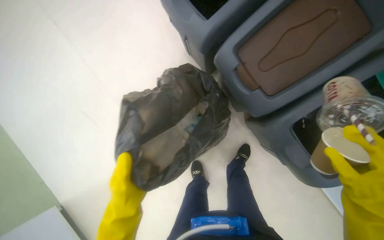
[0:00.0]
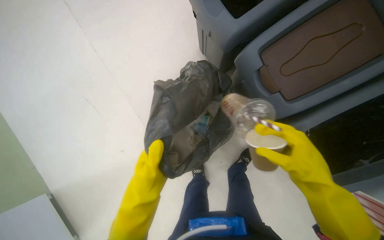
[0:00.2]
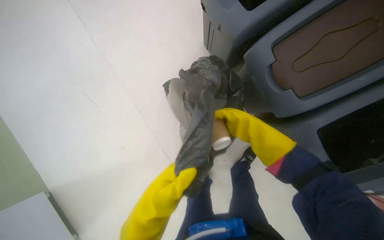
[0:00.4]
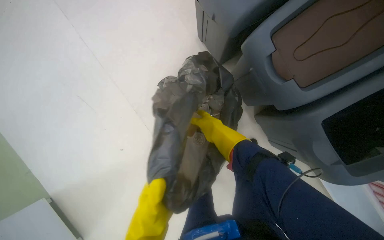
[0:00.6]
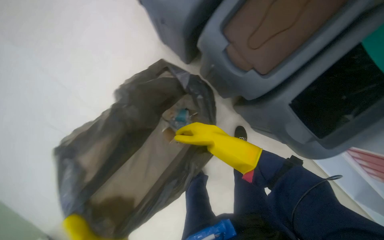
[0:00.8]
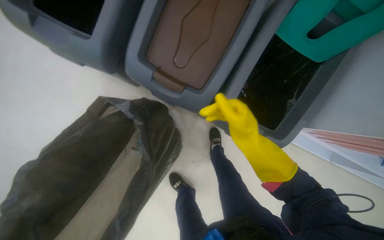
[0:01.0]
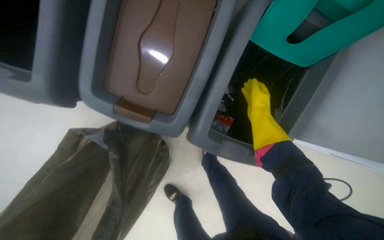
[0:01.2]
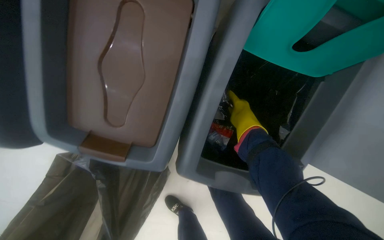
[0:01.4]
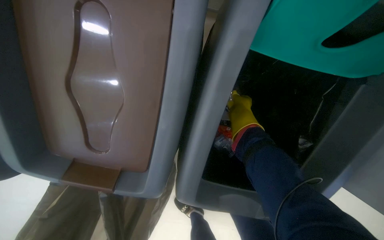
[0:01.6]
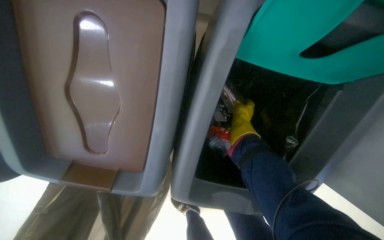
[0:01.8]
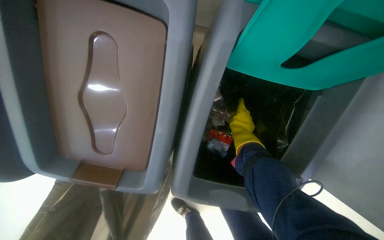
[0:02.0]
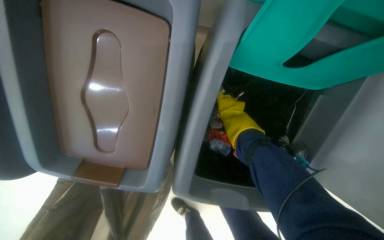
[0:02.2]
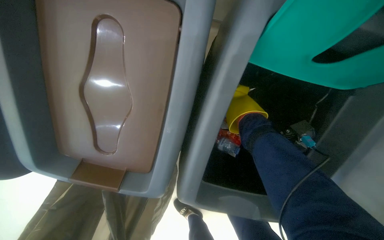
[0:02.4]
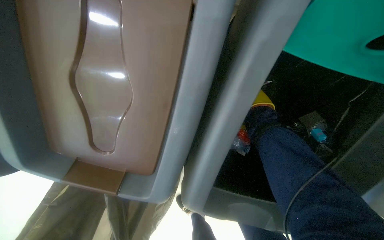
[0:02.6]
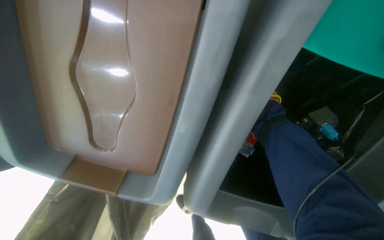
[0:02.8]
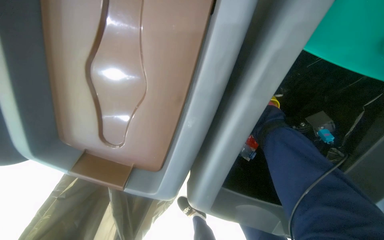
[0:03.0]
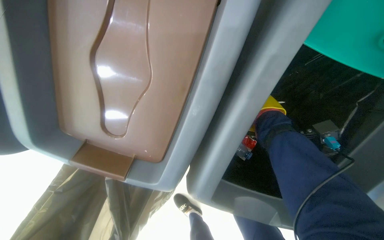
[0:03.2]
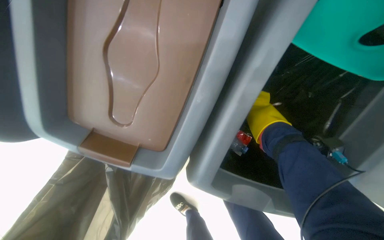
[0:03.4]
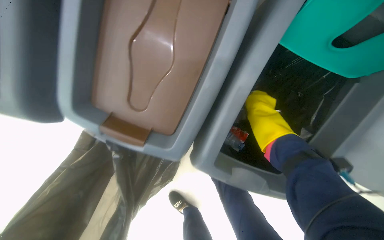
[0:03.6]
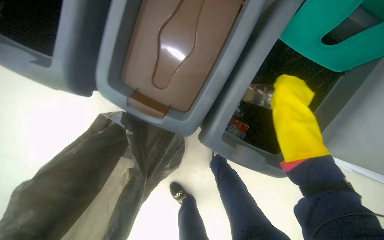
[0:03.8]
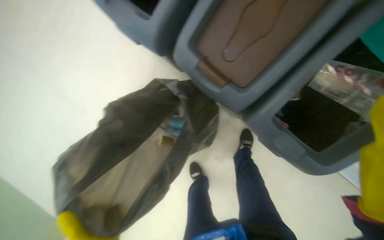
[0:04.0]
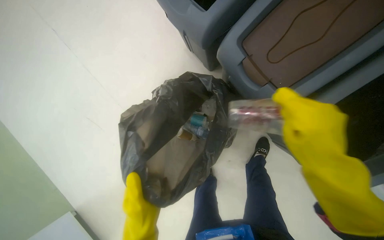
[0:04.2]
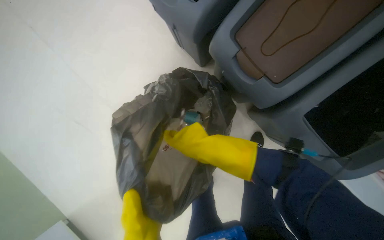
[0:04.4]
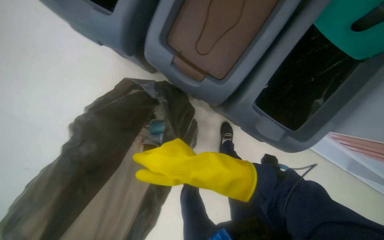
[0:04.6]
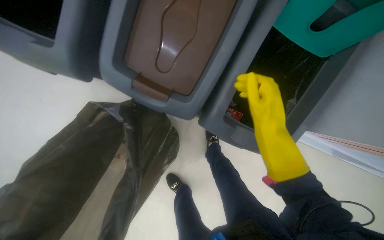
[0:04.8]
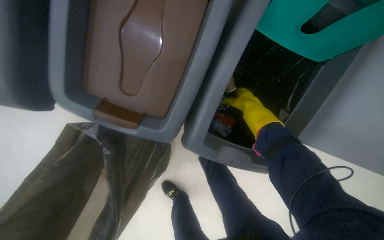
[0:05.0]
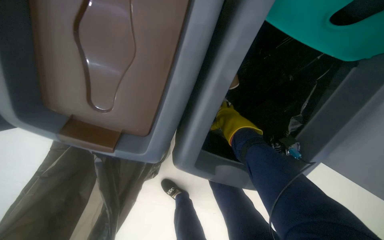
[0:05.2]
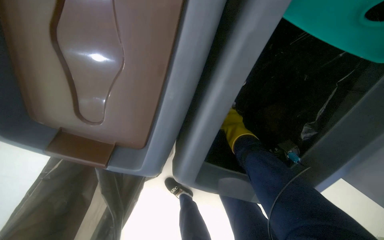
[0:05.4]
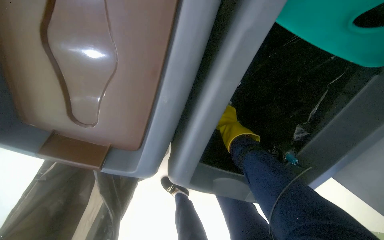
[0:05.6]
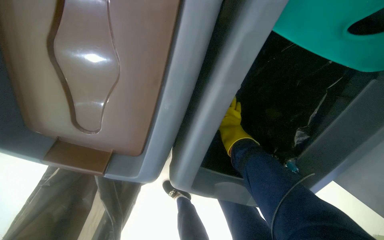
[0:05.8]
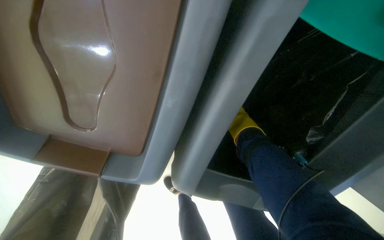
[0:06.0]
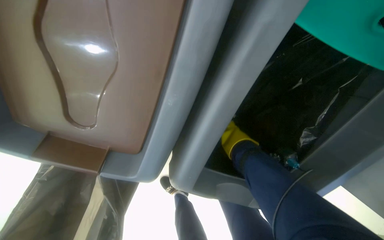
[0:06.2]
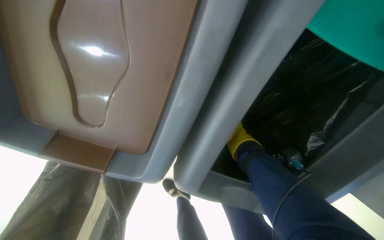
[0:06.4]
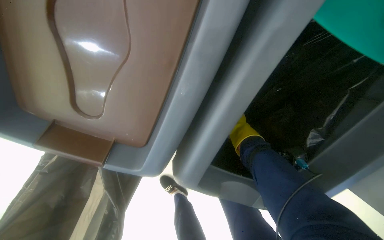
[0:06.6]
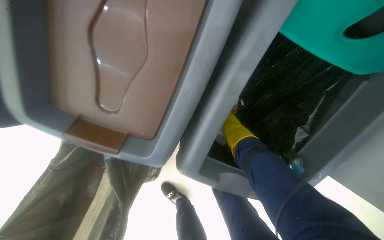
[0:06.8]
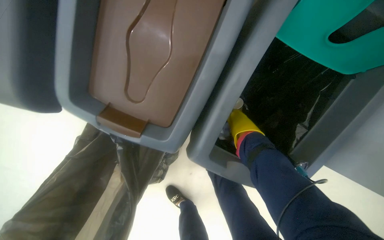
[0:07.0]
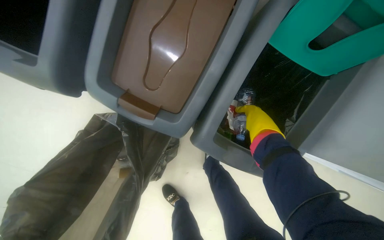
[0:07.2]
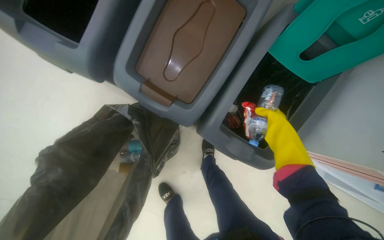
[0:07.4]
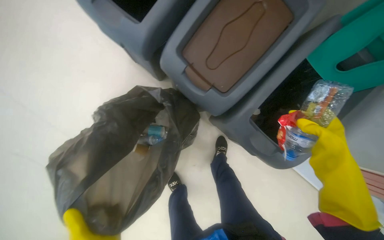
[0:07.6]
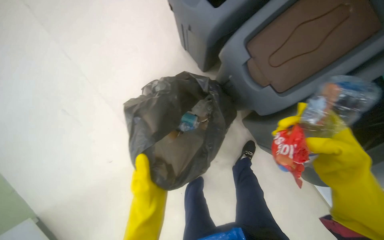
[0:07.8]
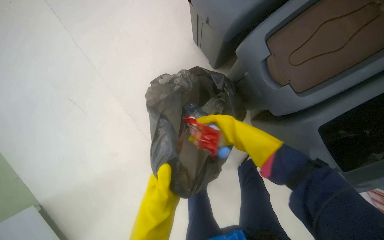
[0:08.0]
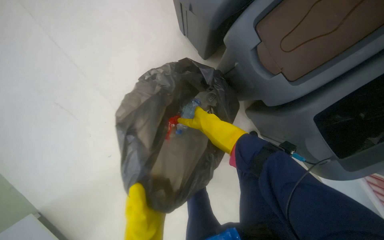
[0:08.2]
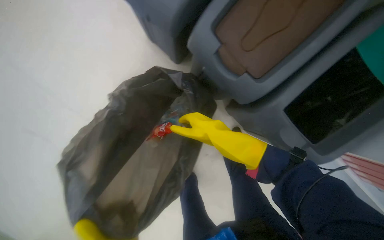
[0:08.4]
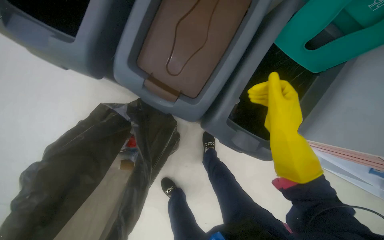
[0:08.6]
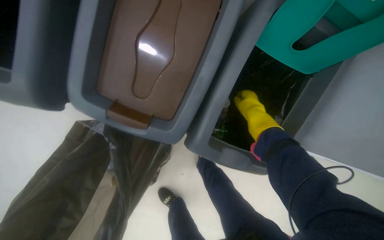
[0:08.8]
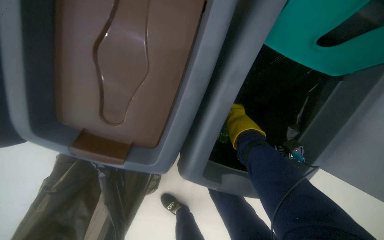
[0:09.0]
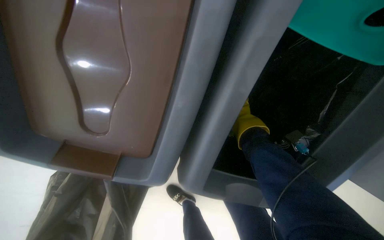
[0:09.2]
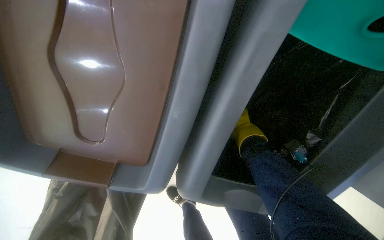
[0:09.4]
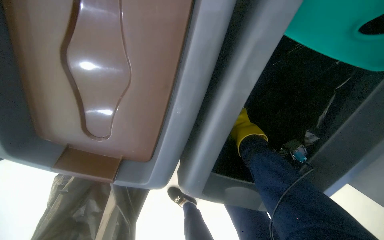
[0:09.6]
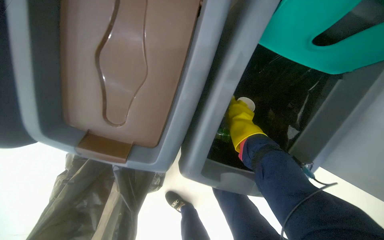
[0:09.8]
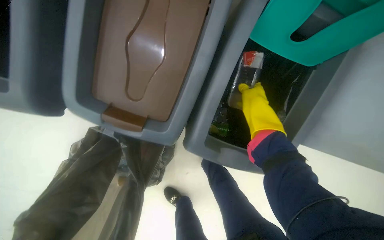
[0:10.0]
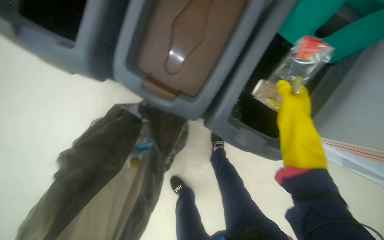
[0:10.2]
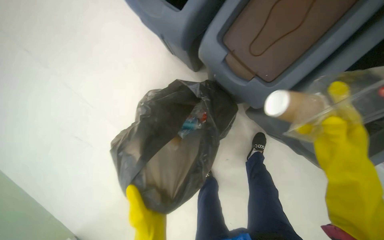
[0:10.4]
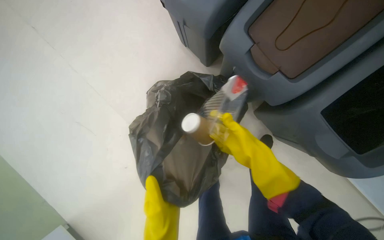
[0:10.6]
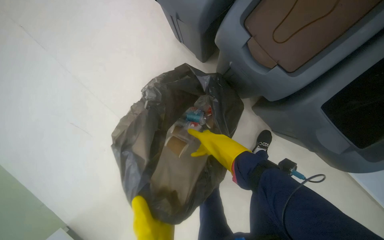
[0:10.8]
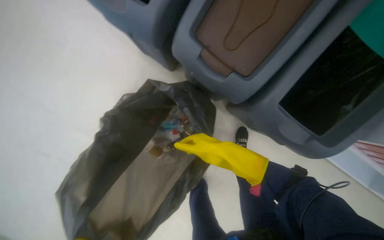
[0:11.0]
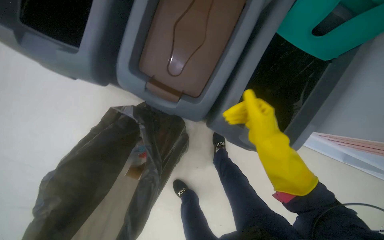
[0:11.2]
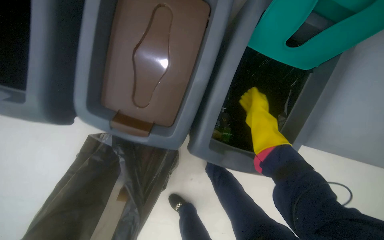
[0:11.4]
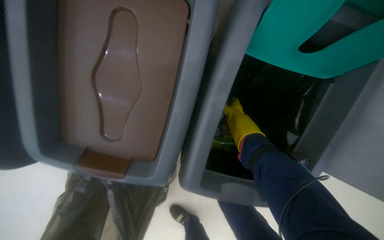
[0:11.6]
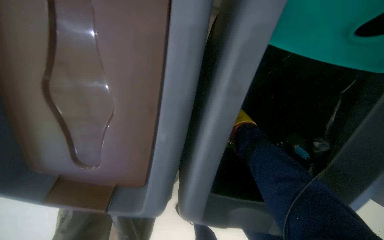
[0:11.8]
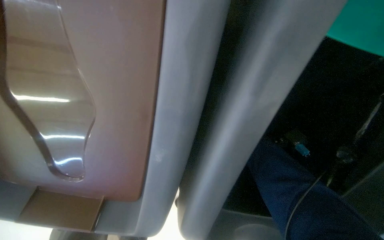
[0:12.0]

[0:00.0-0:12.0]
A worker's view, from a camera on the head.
Job: managing trash.
The whole recording: Sorting trash into bins. The worker sorts items into recycling bins.
0:00.0 to 0:01.6: The wearer moves about 60 cm. The wearer looks about 20 degrees further downward. The scene rotates counterclockwise by some 25 degrees.
0:03.0 to 0:04.4: The wearer moves some 50 cm. Everything in view rotates some 35 degrees clockwise.
0:04.4 to 0:06.0: The wearer moves some 50 cm. The camera pitches downward, by roughly 15 degrees. Everything in view rotates approximately 30 degrees counterclockwise.
0:06.0 to 0:07.6: The head travels some 40 cm. The wearer looks some 15 degrees further upward.
0:07.6 to 0:09.0: The right hand heads farther from the camera, up the picture and to the left, covering some 35 cm.
0:09.0 to 0:10.4: The wearer's head swings some 30 degrees to the left.
0:10.4 to 0:12.0: The camera is carried roughly 50 cm. The camera pitches downward, by approximately 15 degrees. Everything in view rotates roughly 25 degrees counterclockwise.

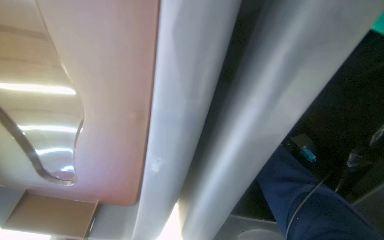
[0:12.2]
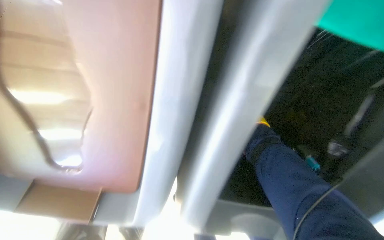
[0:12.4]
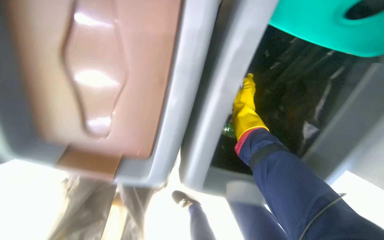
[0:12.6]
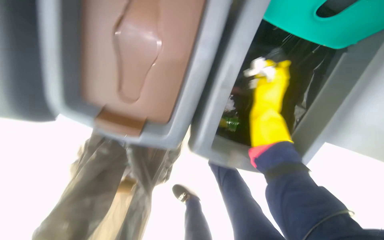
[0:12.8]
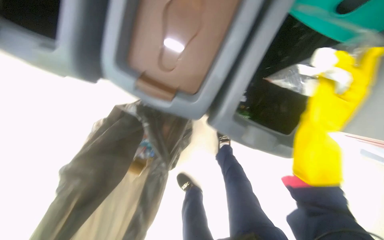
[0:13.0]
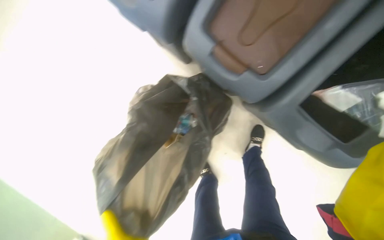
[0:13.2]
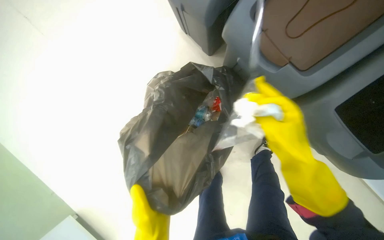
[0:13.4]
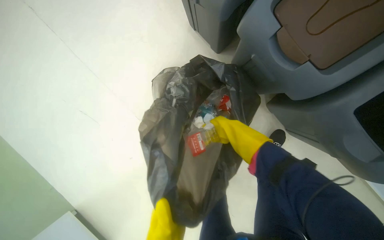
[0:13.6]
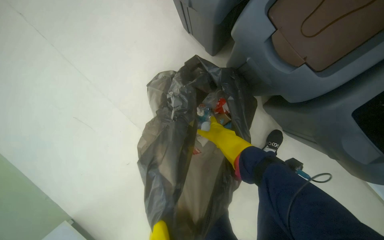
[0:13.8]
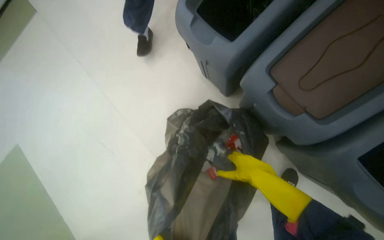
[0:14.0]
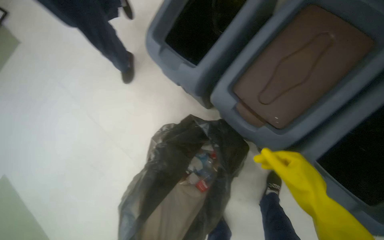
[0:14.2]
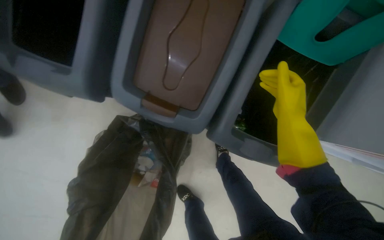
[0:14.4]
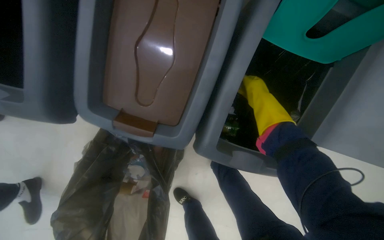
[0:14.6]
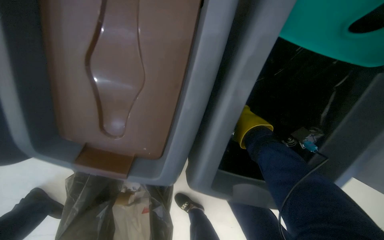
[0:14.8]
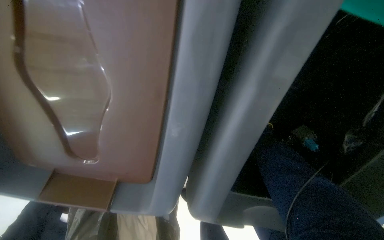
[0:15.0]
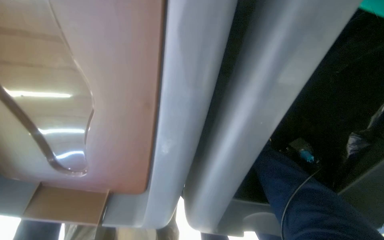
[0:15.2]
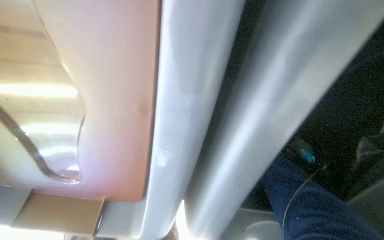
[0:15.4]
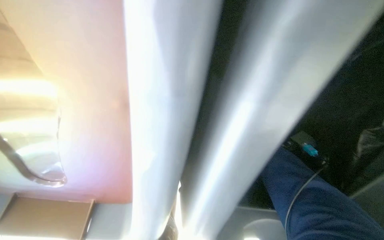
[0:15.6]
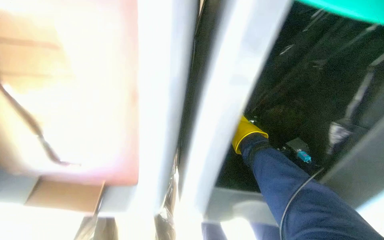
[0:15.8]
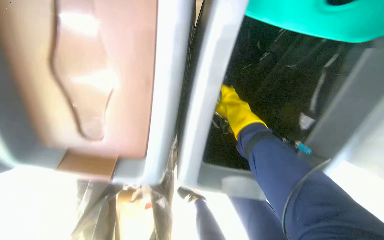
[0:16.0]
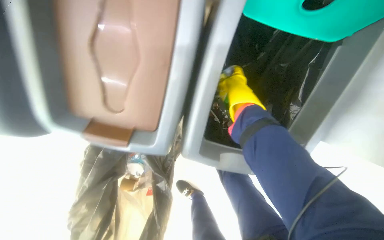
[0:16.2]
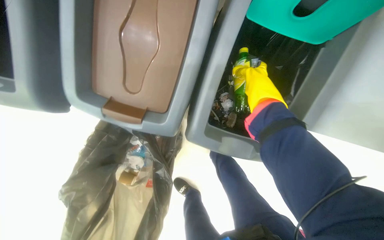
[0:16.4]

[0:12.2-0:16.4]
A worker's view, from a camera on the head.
Job: managing trash.
The whole recording: Sorting trash into bins. The worker sorts items into recycling bins.
0:12.2 to 0:13.6: The wearer moves about 50 cm. Everything in view rotates about 35 degrees clockwise.
0:13.6 to 0:15.0: The camera is carried about 50 cm.

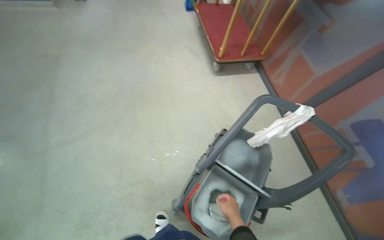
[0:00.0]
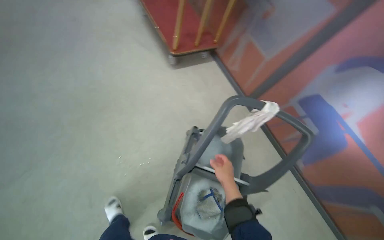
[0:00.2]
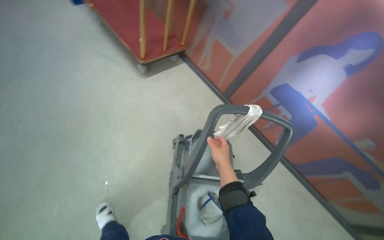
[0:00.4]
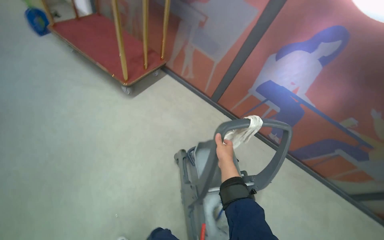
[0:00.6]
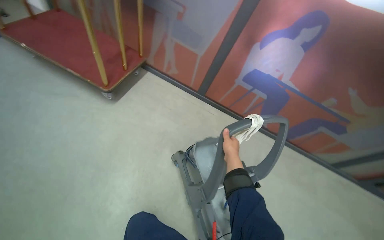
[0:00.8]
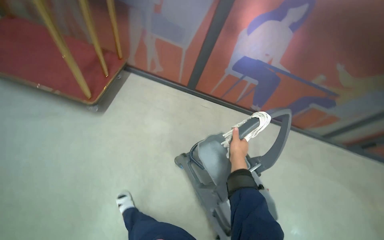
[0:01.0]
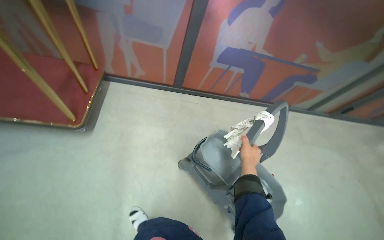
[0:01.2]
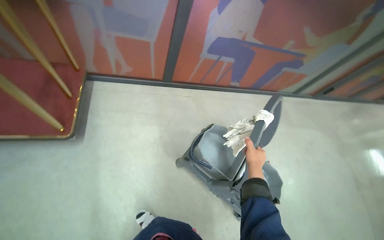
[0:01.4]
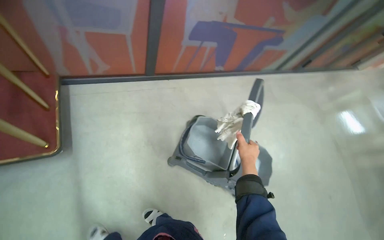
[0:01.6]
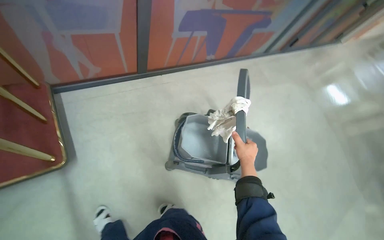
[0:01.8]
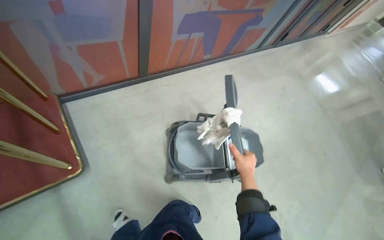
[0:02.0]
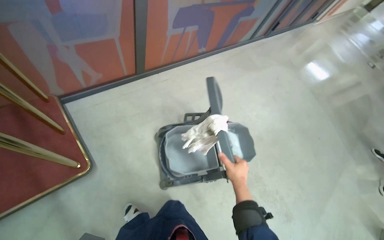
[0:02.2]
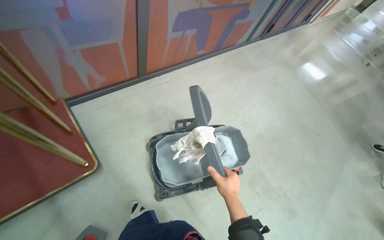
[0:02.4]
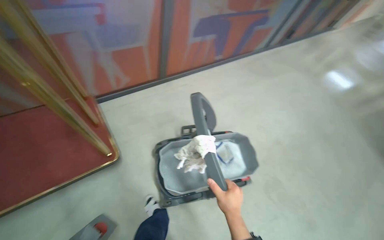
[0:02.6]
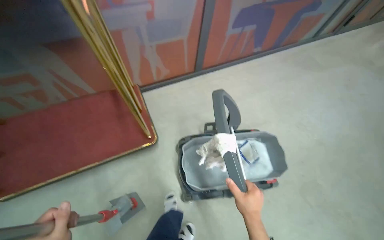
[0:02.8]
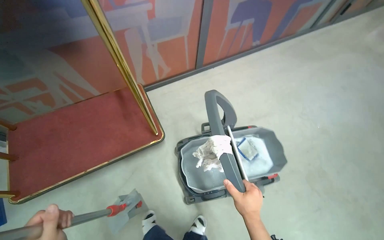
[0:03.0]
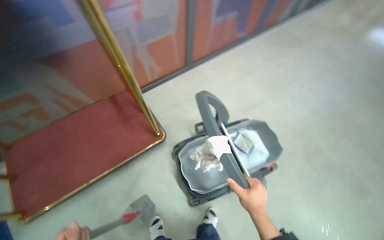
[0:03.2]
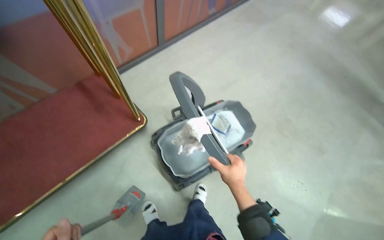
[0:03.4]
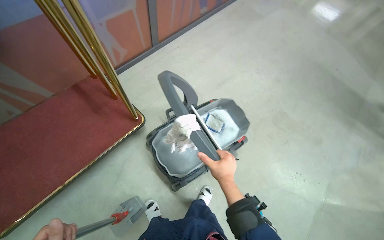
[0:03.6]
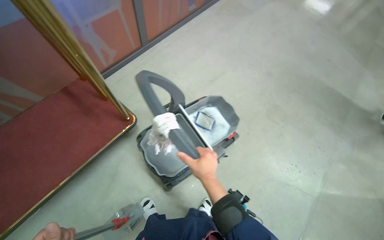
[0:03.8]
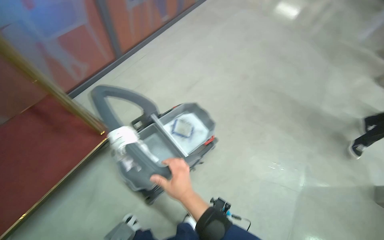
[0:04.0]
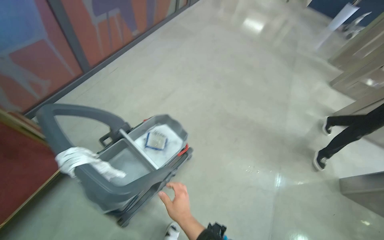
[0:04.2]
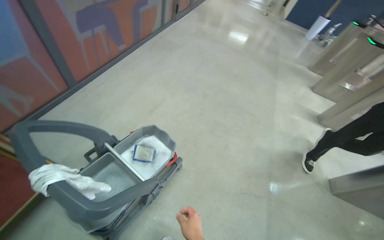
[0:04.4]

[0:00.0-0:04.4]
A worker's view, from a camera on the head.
Job: preparing cleaning supplies.
The whole recording: Preparing mopping equipment. The worker cleans the mop head in the bucket.
0:00.0 to 0:01.4: The wearer moves some 70 cm. The head turns to the right by about 80 degrees. The view tilts approximately 20 degrees downward.
0:01.4 to 0:03.0: The wearer moves roughly 50 cm. The wearer looks roughly 20 degrees further downward.
0:03.0 to 0:04.4: The head rotates approximately 35 degrees to the right.
